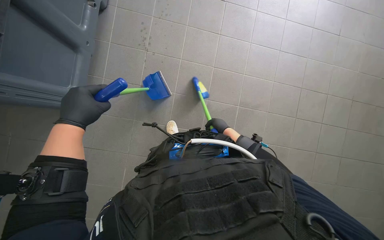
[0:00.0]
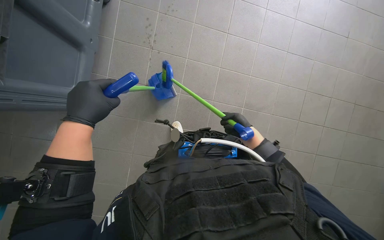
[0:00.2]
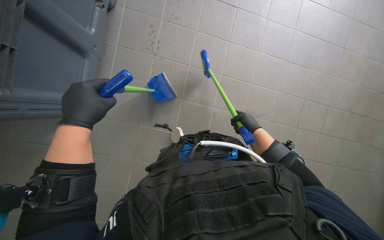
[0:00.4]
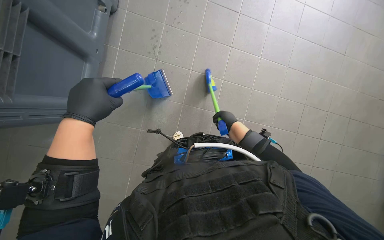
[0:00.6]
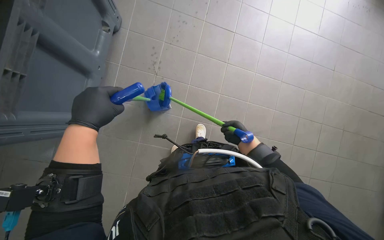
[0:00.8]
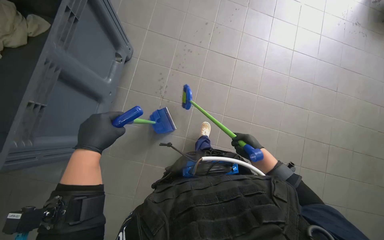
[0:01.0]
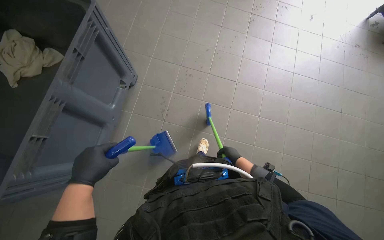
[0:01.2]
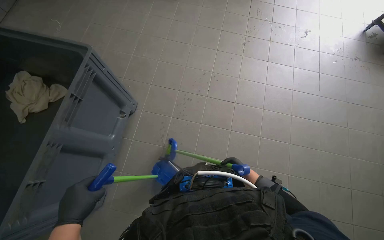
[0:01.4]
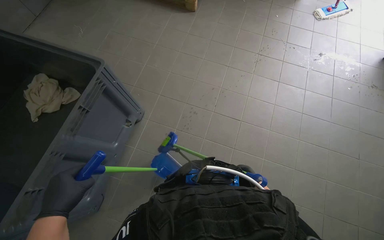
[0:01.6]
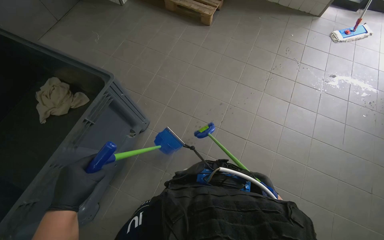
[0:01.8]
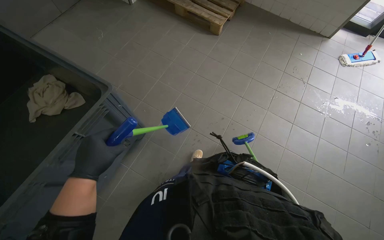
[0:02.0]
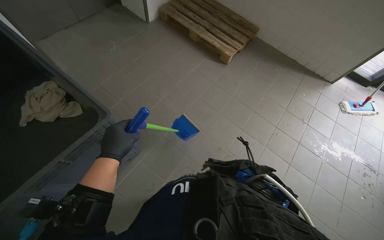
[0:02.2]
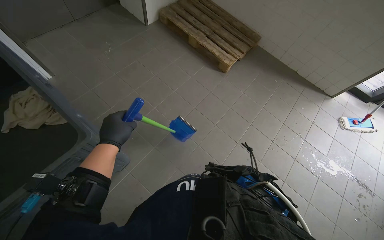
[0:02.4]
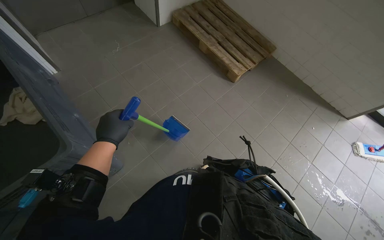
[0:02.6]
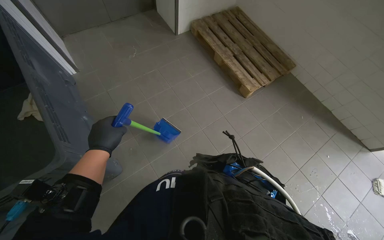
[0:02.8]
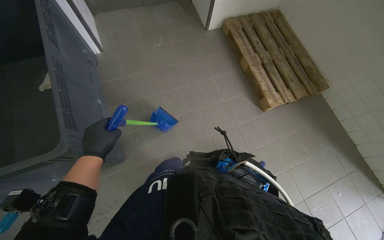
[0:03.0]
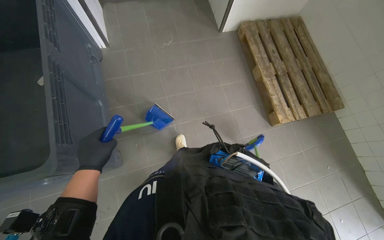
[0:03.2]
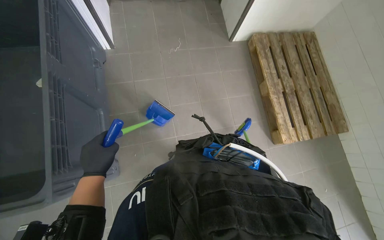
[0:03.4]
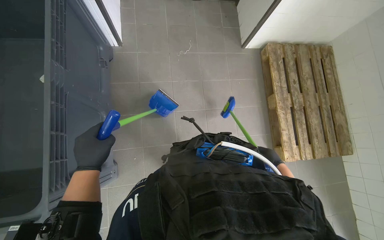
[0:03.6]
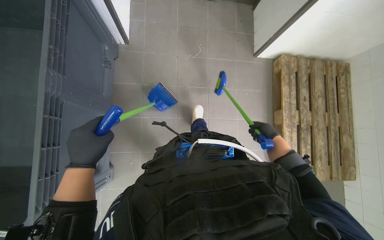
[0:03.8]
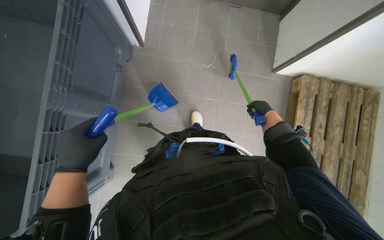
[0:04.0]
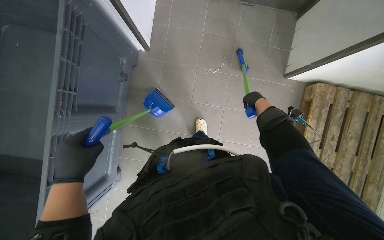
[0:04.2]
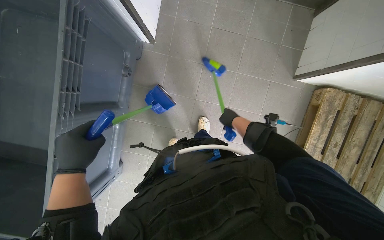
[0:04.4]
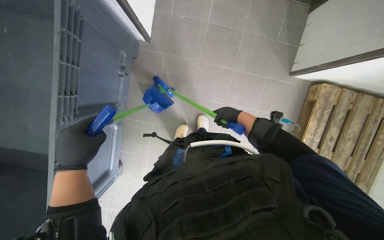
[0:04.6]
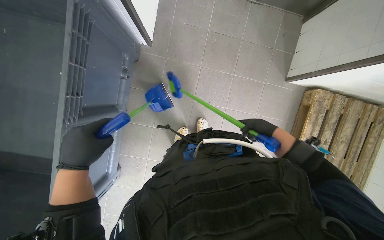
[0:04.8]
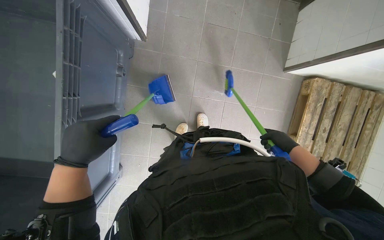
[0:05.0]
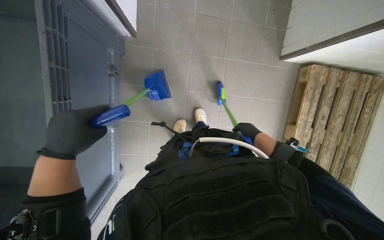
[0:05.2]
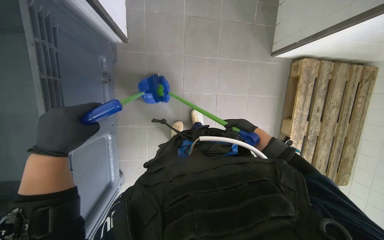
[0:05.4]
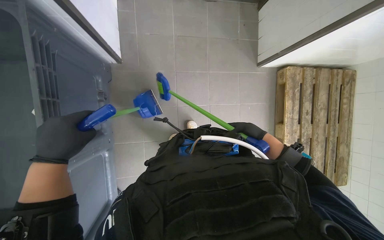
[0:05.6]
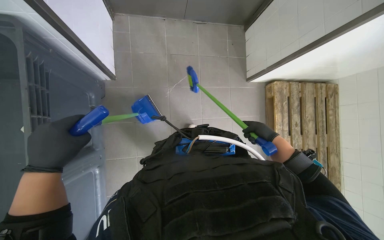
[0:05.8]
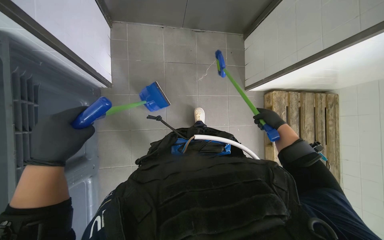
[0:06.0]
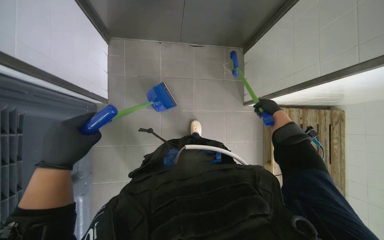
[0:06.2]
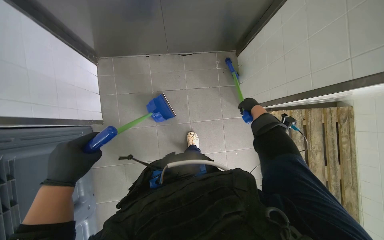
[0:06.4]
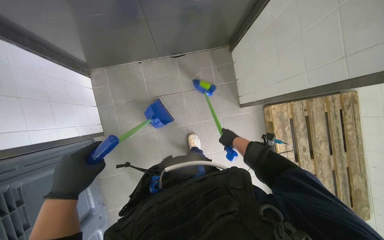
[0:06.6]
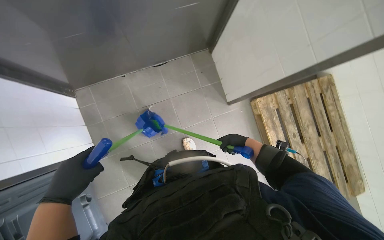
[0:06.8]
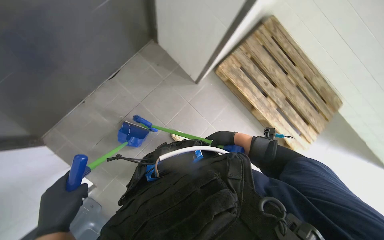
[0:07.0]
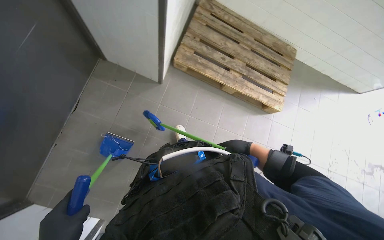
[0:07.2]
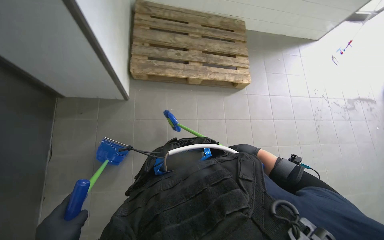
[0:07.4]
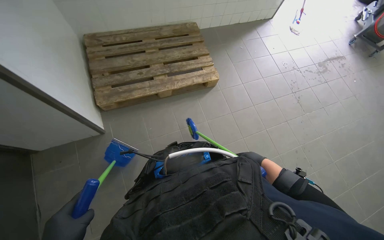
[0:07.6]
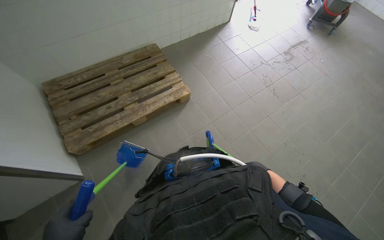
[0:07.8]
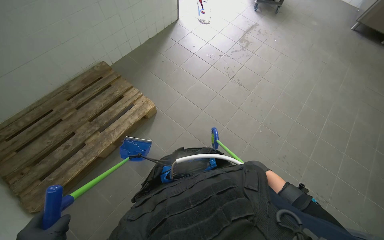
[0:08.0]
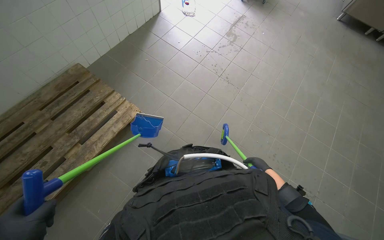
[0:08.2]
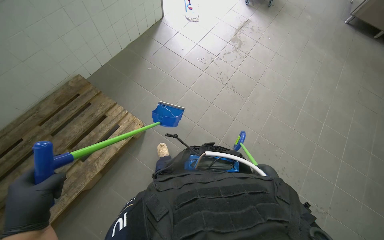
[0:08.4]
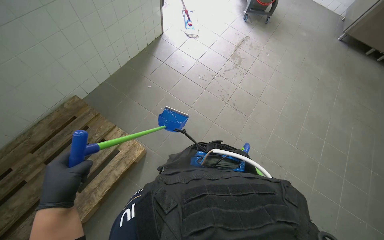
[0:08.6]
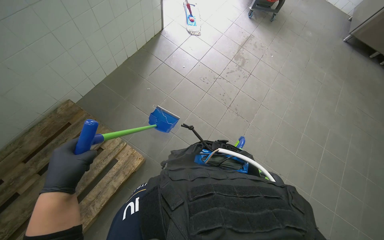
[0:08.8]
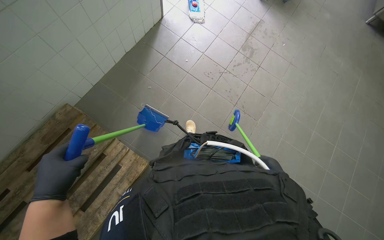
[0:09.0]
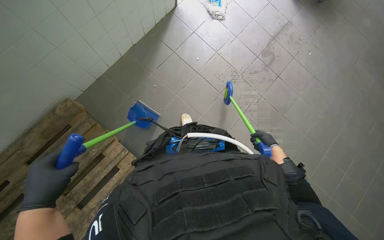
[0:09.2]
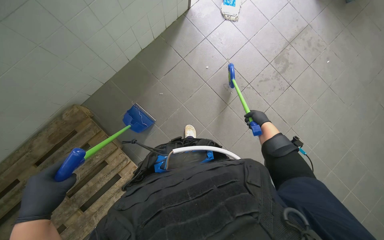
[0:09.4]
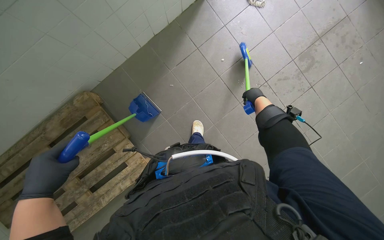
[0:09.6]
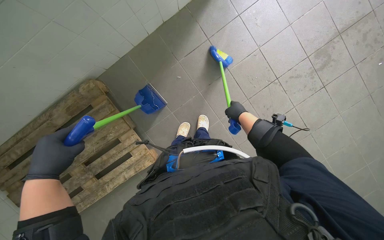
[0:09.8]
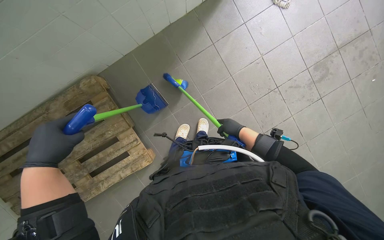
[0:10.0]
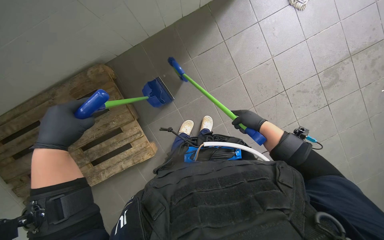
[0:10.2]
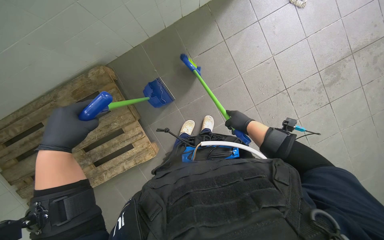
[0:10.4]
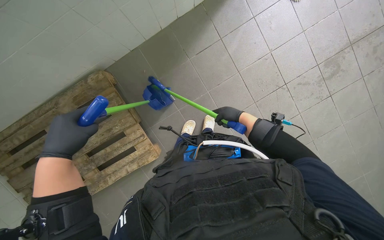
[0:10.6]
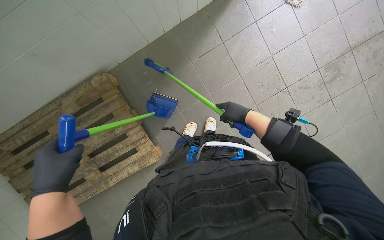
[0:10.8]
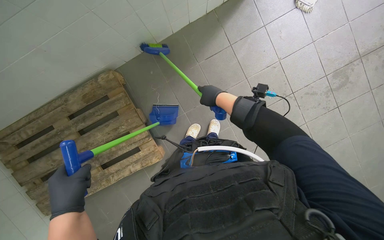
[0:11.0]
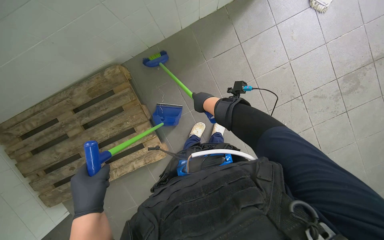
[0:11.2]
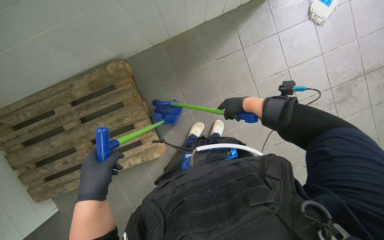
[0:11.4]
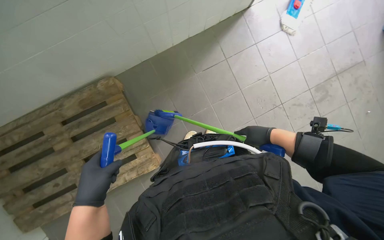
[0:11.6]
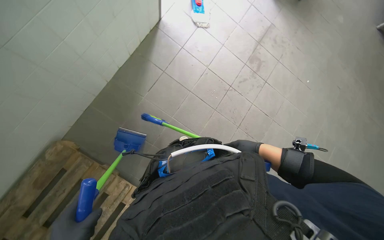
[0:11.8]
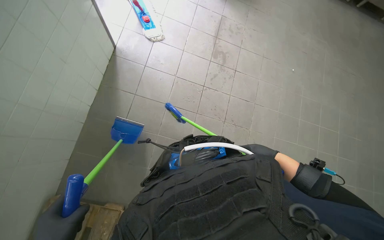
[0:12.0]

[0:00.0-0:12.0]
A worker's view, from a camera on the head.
Job: sweeping floor.
The whole recording: Sweeping tiled floor. The worker sweeps the tiled floor with a broom and dustpan, collecting debris.
0:01.6 to 0:03.0: The wearer moves about 90 cm. The wearer looks roughly 50 degrees further to the left.
0:03.0 to 0:04.4: The wearer moves approximately 1 m. The view tips downward by about 20 degrees. The scene turns about 35 degrees clockwise in the picture.
0:04.4 to 0:06.0: The right hand moves left and right over roughly 20 cm, changing direction 2 times.
0:06.0 to 0:07.6: The wearer looks some 110 degrees further to the right.
0:07.6 to 0:09.0: The head travels roughly 1 m. The head turns to the right by some 35 degrees.
0:09.0 to 0:10.4: The head turns to the left by approximately 25 degrees. The right hand is displaced up the picture by approximately 50 cm, while the left hand shifts about 25 cm up the picture.
0:10.4 to 0:12.0: The head rotates about 50 degrees to the right.

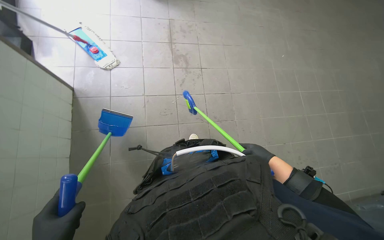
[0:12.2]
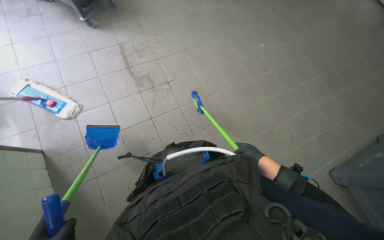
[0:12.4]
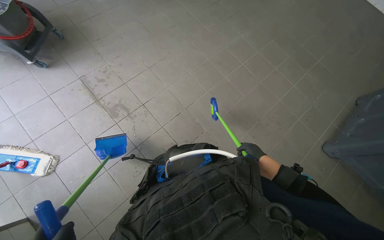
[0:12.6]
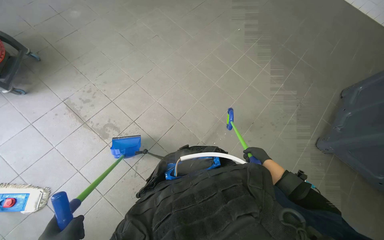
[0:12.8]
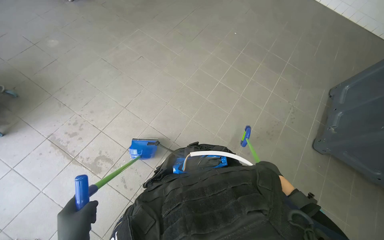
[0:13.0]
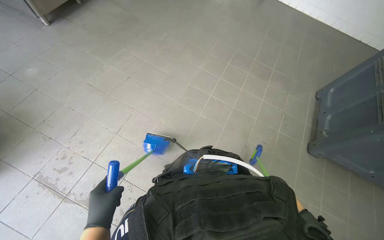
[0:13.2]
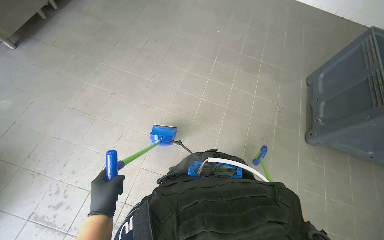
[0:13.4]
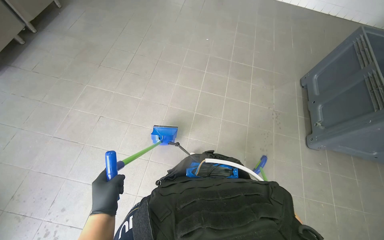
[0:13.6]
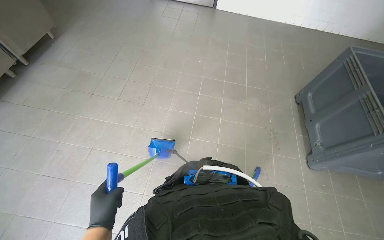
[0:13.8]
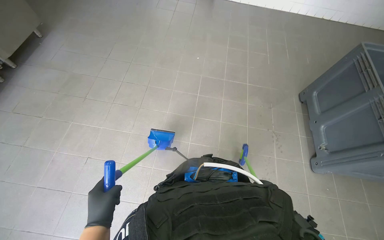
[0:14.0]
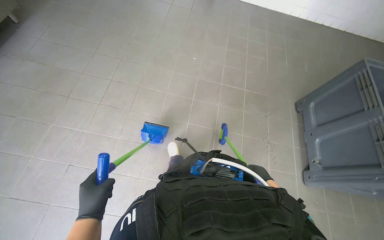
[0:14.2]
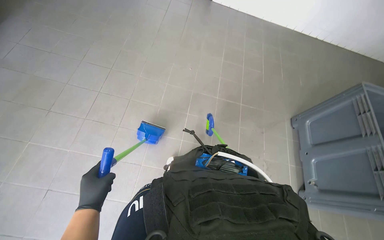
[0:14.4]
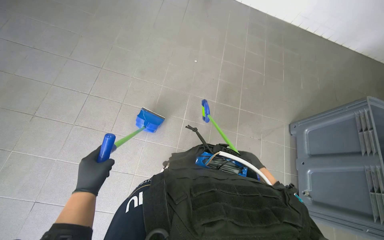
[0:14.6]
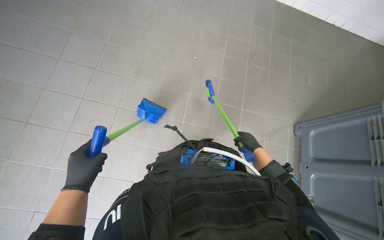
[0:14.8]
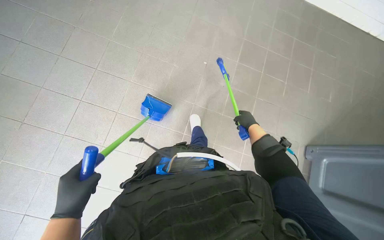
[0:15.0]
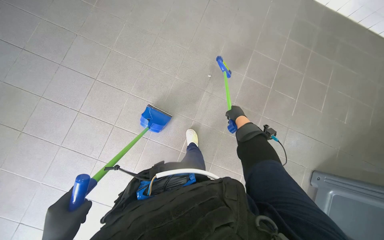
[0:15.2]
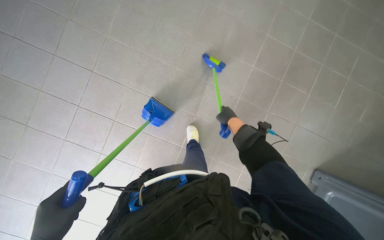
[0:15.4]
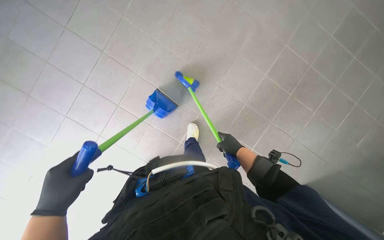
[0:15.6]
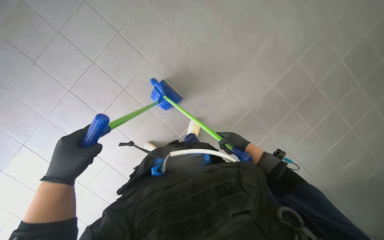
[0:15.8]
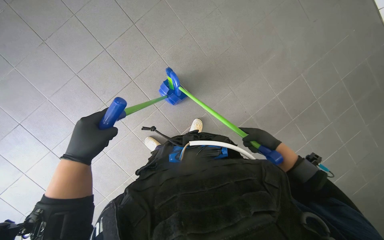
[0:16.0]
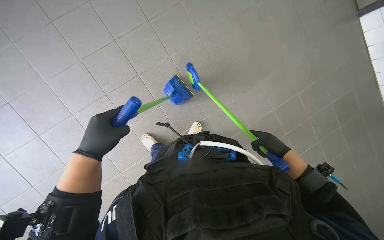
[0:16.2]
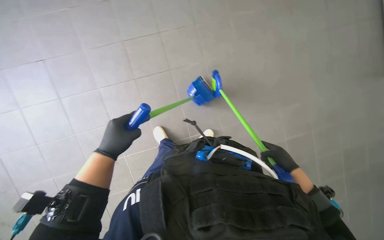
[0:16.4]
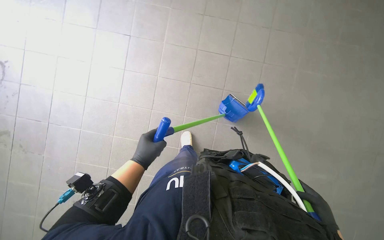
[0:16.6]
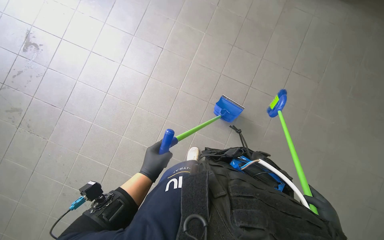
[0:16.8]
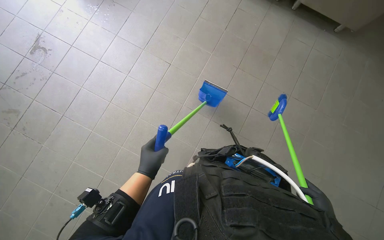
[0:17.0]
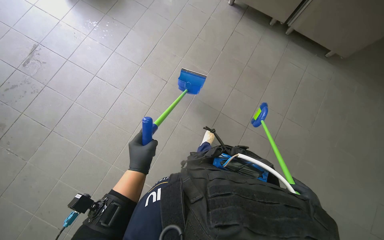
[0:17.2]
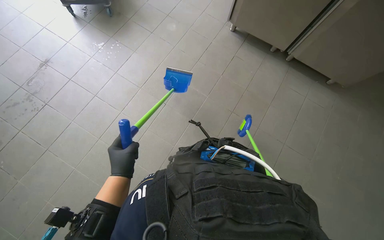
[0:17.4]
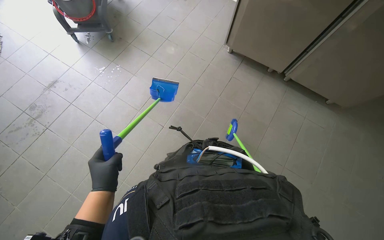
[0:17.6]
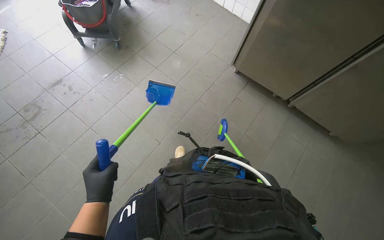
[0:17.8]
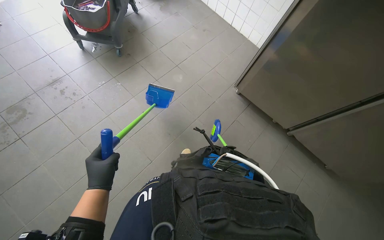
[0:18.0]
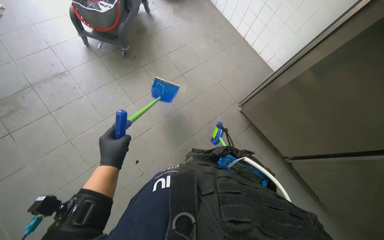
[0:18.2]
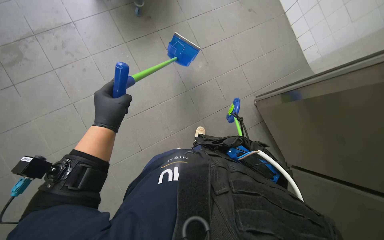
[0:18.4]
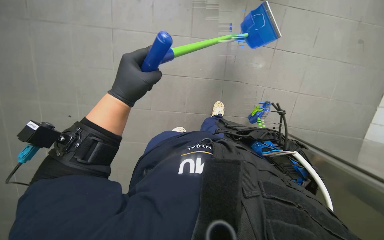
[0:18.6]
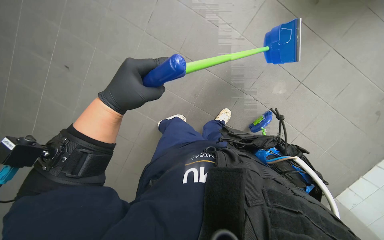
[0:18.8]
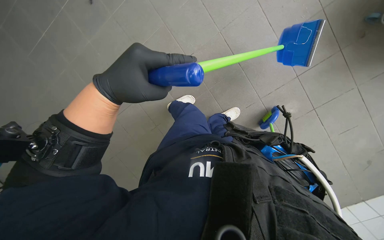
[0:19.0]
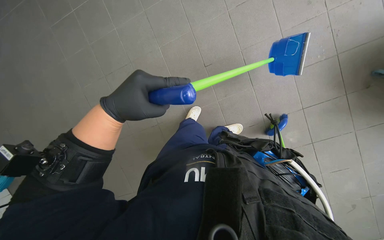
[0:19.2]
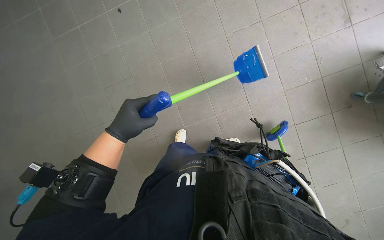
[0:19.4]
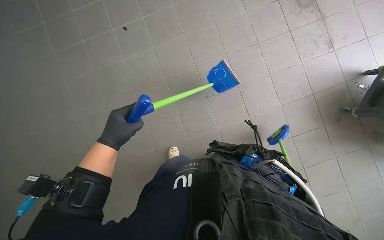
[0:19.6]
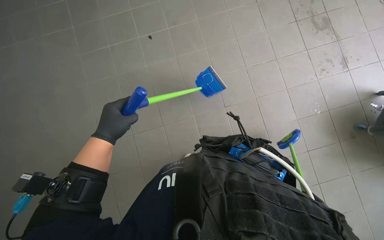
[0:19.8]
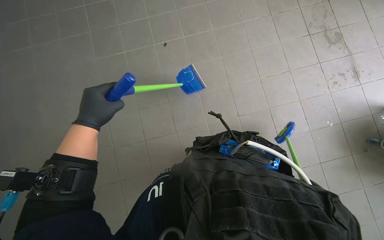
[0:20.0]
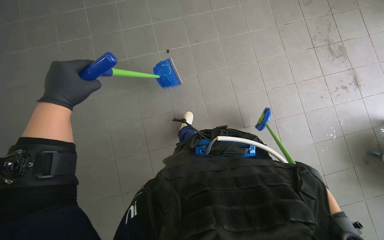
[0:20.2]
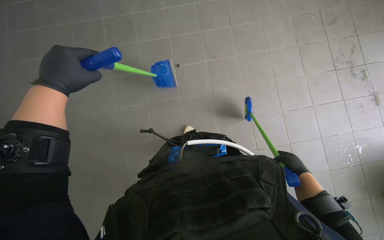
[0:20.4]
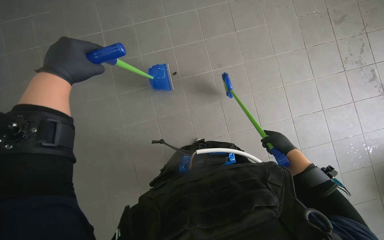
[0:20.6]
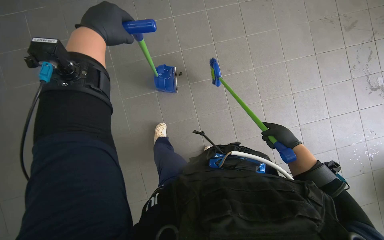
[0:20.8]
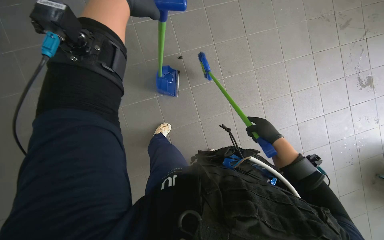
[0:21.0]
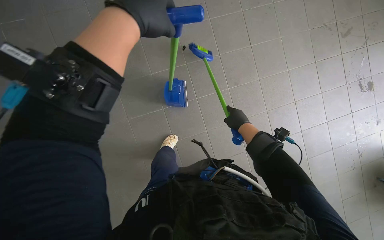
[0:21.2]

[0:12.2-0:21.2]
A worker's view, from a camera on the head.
Job: sweeping floor.
The whole recording: Sweeping tiled floor. The worker sweeps the tiled floor with a broom and dustpan, collecting debris.
0:12.2 to 0:13.8: The wearer looks approximately 65 degrees further to the right. The wearer looks some 25 degrees further upward.
0:16.6 to 0:18.2: The view tips upward by about 30 degrees.
0:18.2 to 0:19.8: The left hand reaches some 10 cm nearer to the camera, then returns.
0:19.8 to 0:21.2: The wearer moves some 80 cm.
